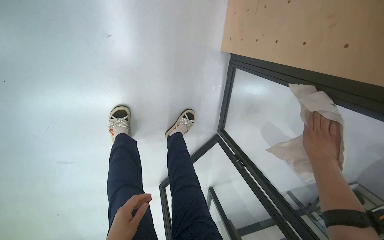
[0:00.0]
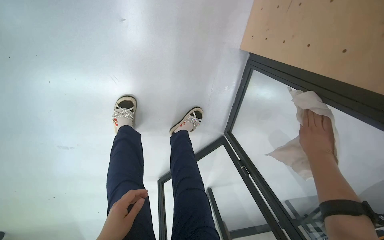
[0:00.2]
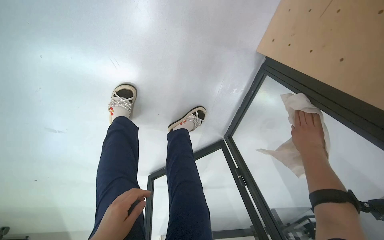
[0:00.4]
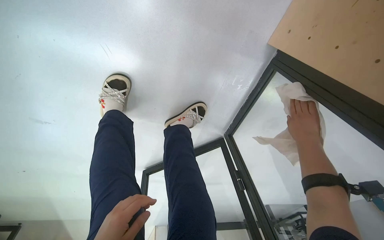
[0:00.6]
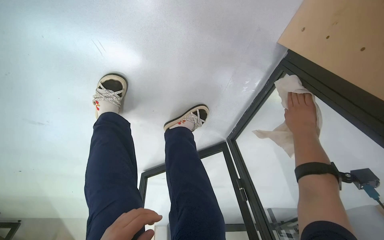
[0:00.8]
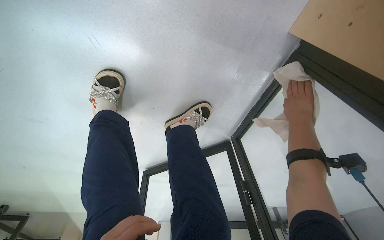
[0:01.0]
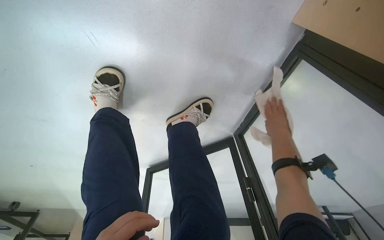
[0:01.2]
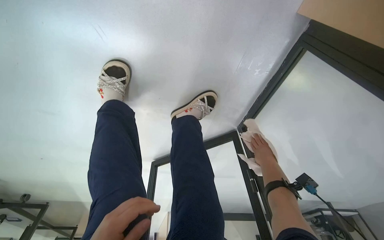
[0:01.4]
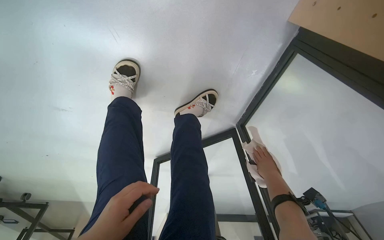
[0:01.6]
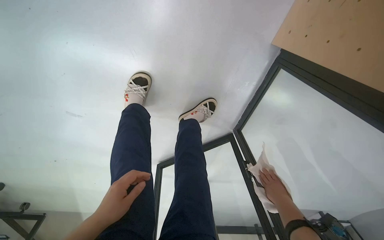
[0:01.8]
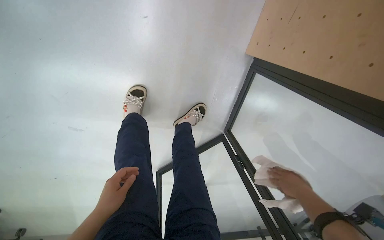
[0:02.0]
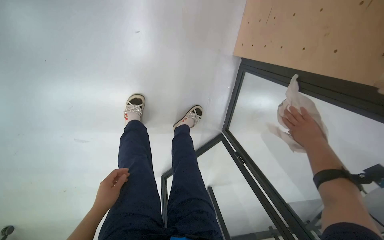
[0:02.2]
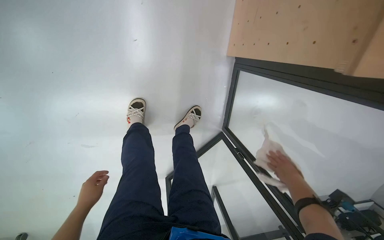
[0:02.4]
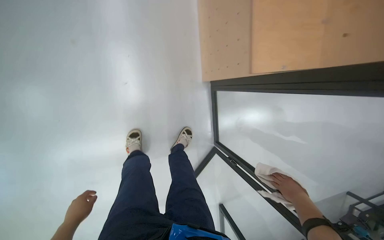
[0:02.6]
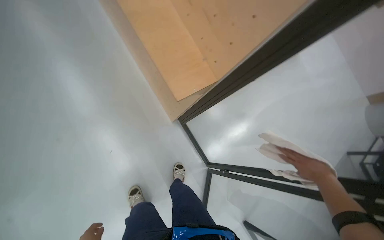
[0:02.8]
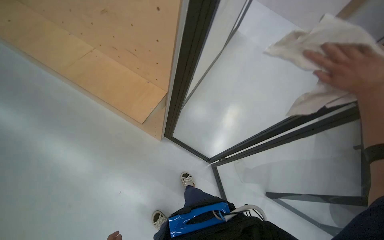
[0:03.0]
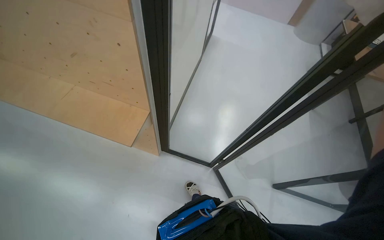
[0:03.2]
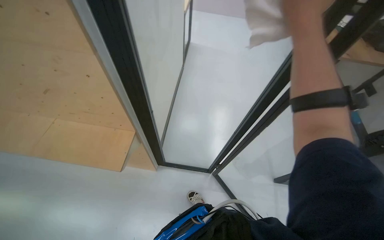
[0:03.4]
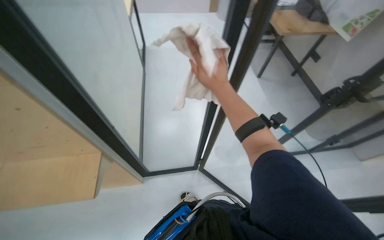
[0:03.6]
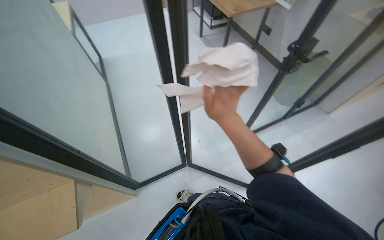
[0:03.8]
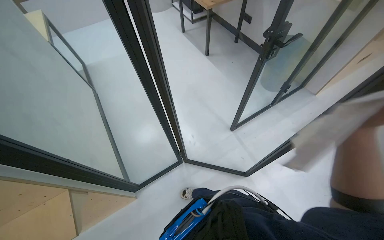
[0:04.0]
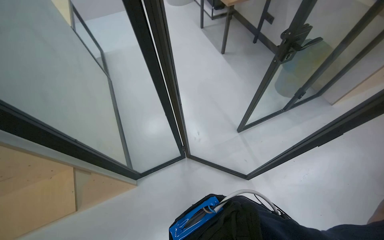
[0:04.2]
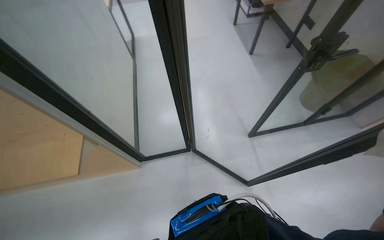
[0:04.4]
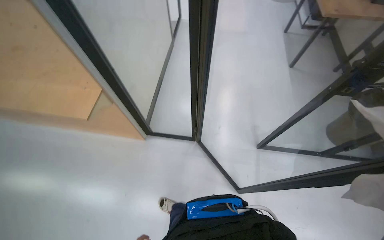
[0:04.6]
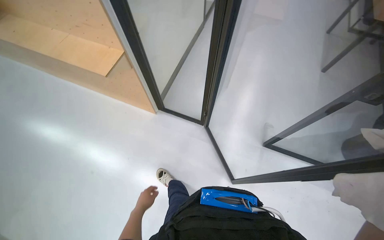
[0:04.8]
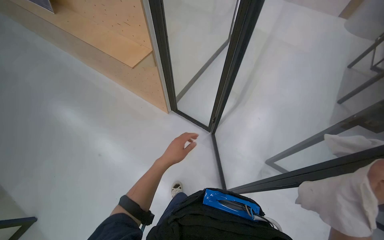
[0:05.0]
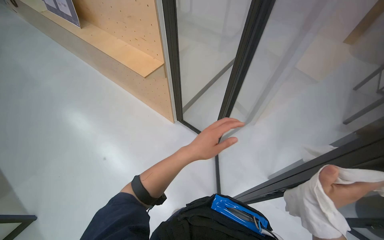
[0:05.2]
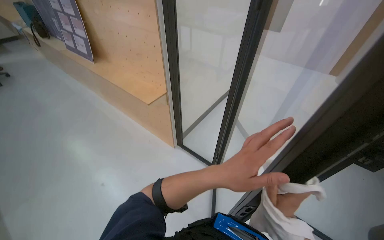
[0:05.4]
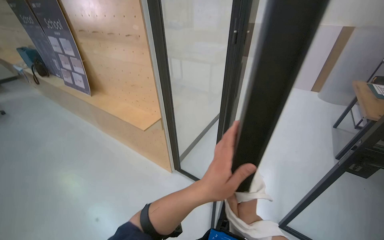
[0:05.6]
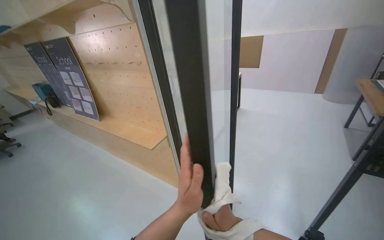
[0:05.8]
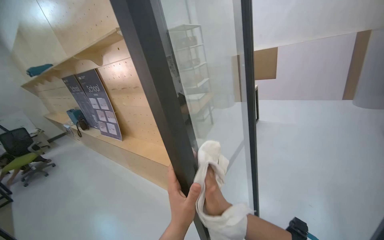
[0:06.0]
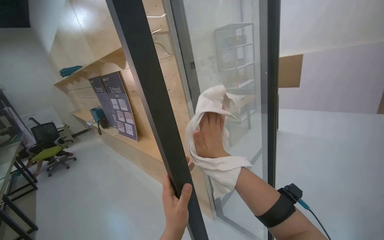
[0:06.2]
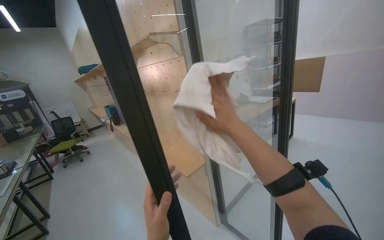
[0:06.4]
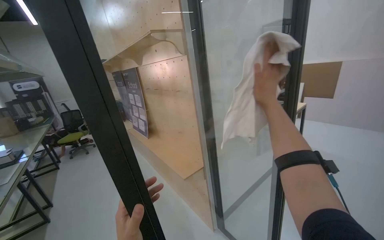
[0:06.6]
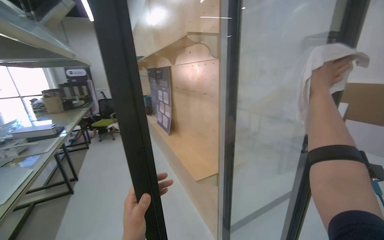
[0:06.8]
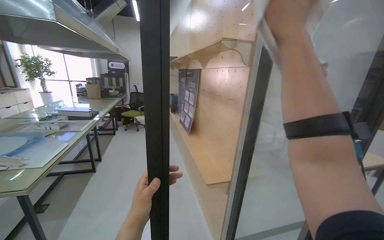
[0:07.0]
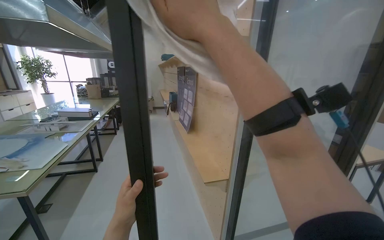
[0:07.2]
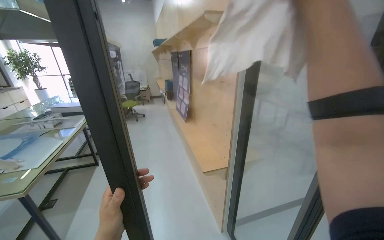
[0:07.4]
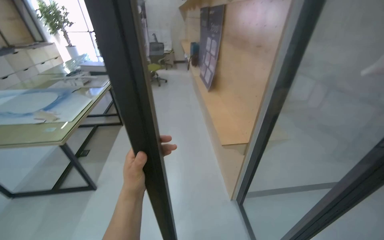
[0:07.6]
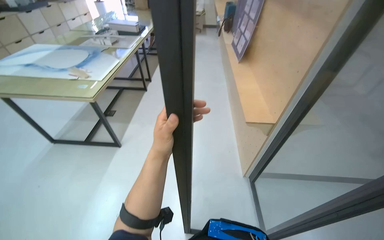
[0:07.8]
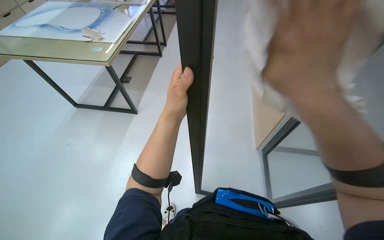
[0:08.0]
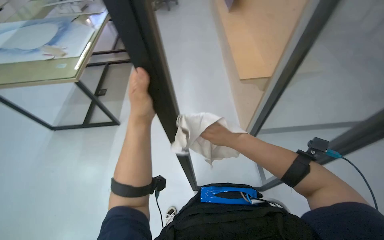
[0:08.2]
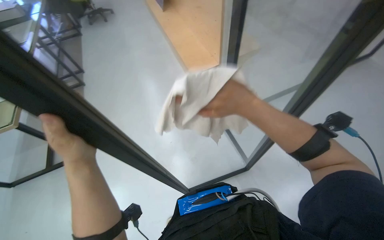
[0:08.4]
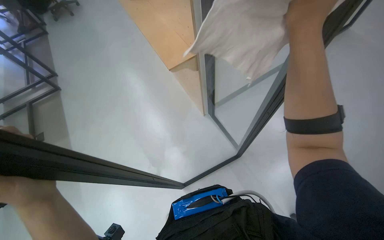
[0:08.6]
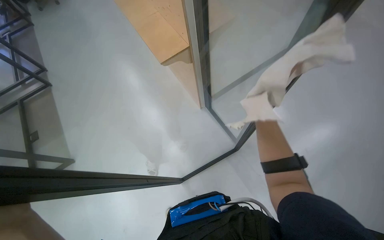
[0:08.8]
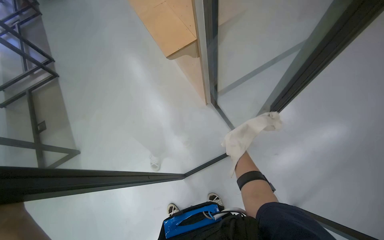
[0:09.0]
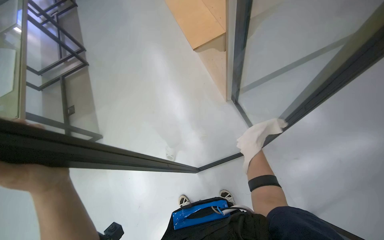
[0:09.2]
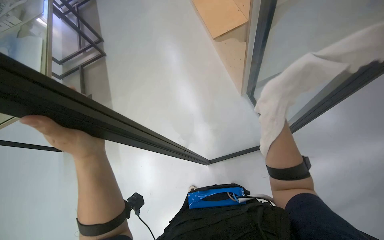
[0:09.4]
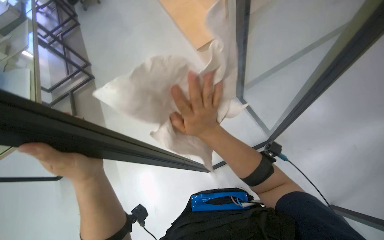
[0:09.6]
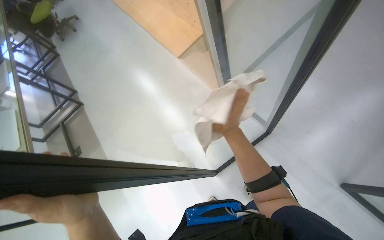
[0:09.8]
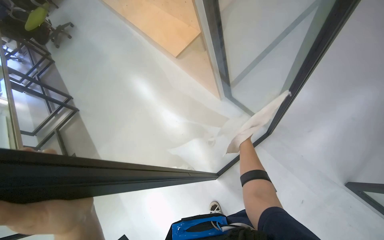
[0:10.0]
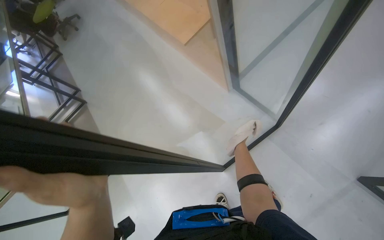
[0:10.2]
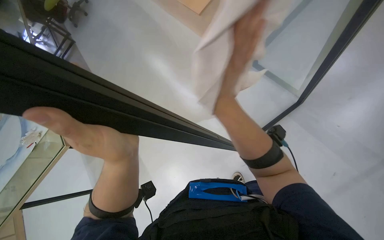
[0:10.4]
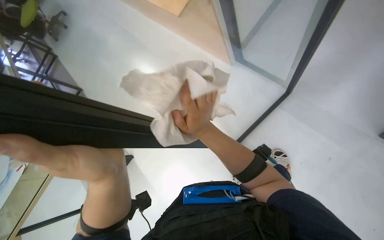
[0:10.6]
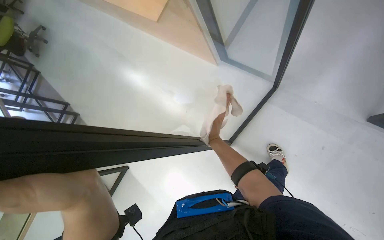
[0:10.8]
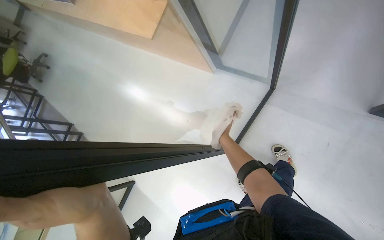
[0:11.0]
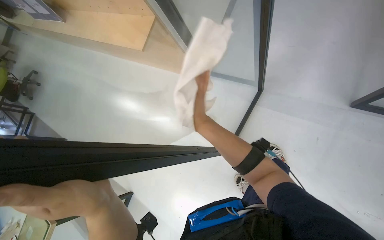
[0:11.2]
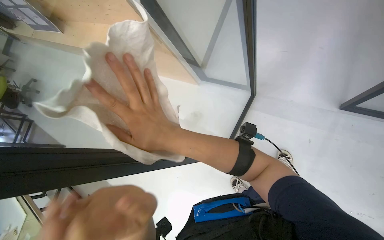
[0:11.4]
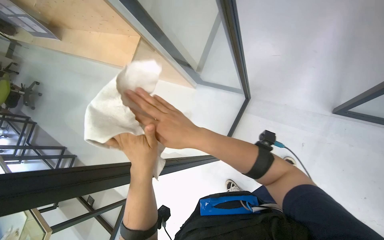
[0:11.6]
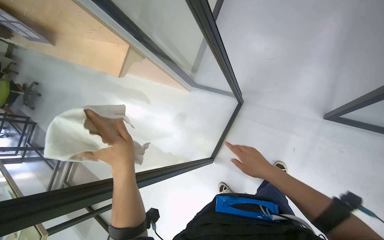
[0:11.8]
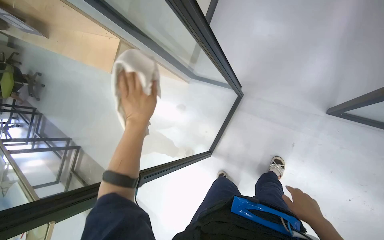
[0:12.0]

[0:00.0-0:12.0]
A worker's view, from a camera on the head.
Job: wiping surfaces.
The whole recording: Wiping glass door and frame. The worker wipes the glass door and its frame with a white cloth.
0:00.0 to 0:01.6: The head turns to the left by approximately 20 degrees. The right hand shifts roughly 30 cm farther from the camera.
0:01.6 to 0:03.0: The camera is carried about 90 cm. The wearer looks roughly 40 degrees further upward. Everything in view rotates some 75 degrees counterclockwise.
0:03.0 to 0:04.4: The head travels some 40 cm. Everything in view rotates roughly 45 degrees counterclockwise.
0:04.4 to 0:06.0: The wearer's head swings about 25 degrees to the left. The camera pitches upward, by some 35 degrees.
0:06.0 to 0:07.6: The head rotates approximately 50 degrees to the left. The wearer looks approximately 15 degrees further downward.
0:07.6 to 0:09.0: The view tilts roughly 30 degrees downward. The scene turns approximately 25 degrees counterclockwise in the picture.
0:10.4 to 0:12.0: The right hand shifts approximately 50 cm to the right and nearer to the camera.

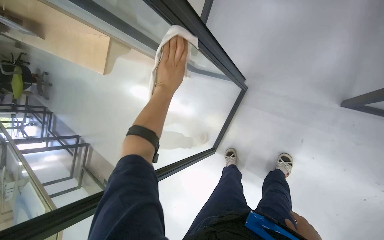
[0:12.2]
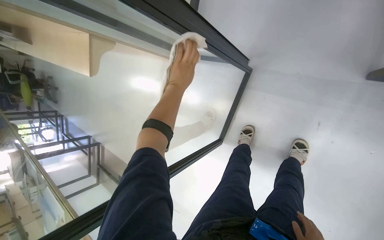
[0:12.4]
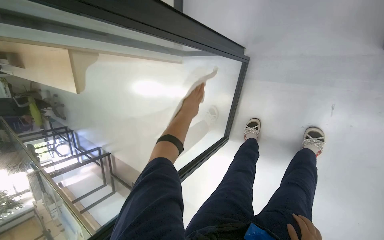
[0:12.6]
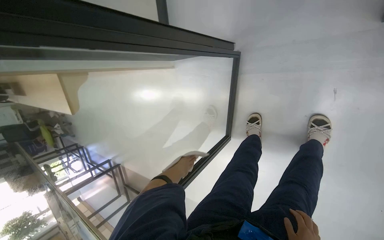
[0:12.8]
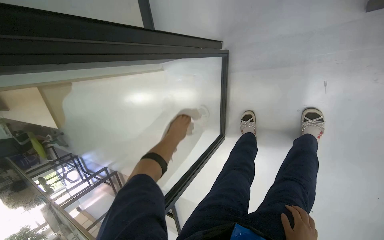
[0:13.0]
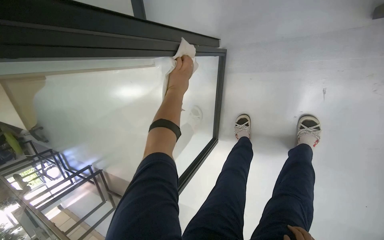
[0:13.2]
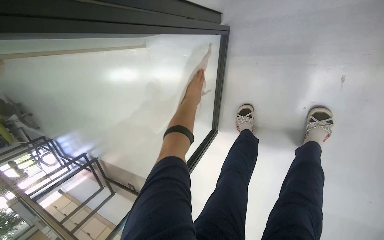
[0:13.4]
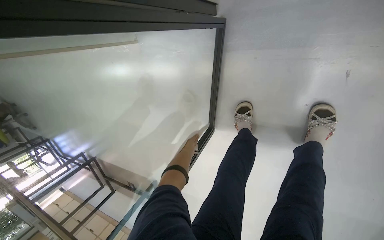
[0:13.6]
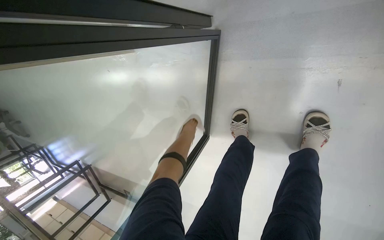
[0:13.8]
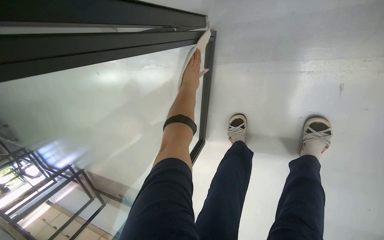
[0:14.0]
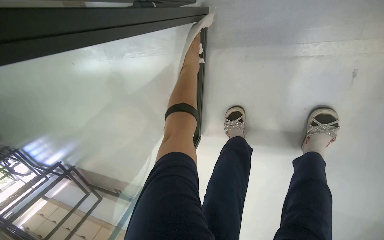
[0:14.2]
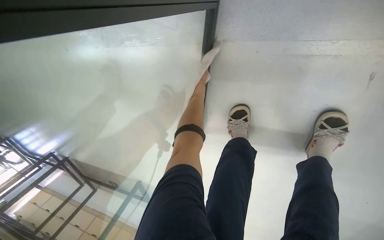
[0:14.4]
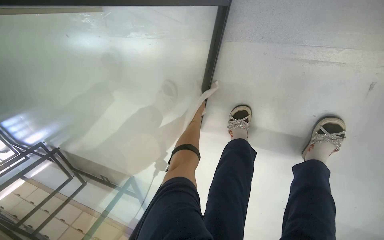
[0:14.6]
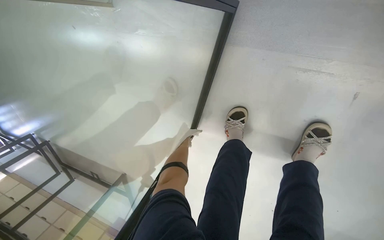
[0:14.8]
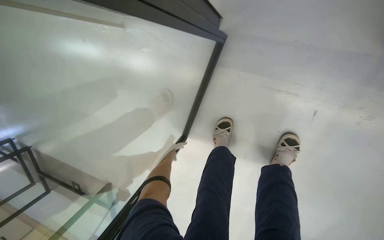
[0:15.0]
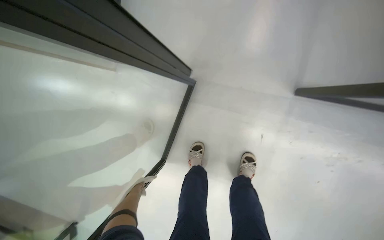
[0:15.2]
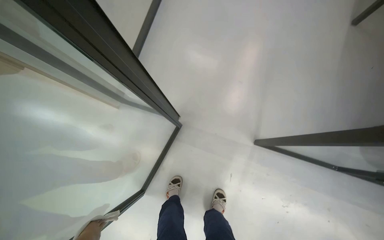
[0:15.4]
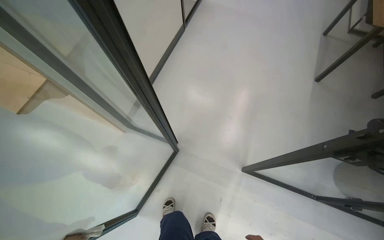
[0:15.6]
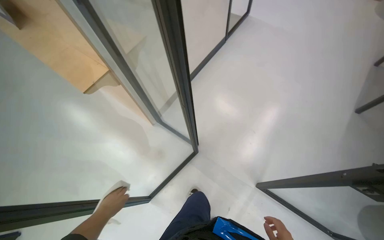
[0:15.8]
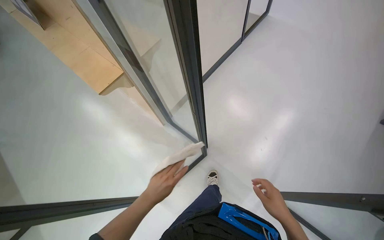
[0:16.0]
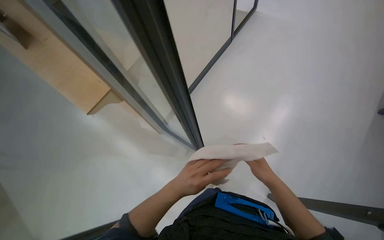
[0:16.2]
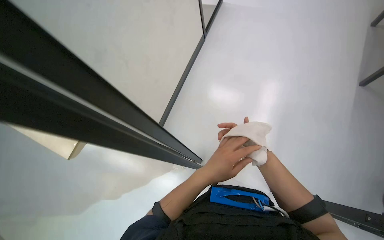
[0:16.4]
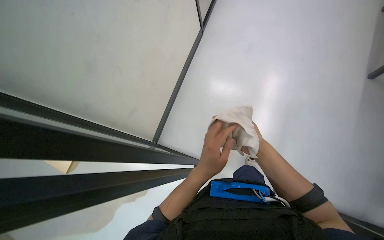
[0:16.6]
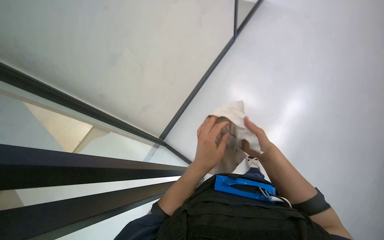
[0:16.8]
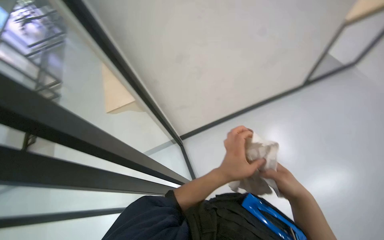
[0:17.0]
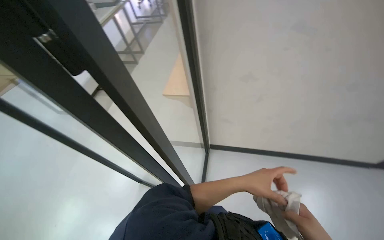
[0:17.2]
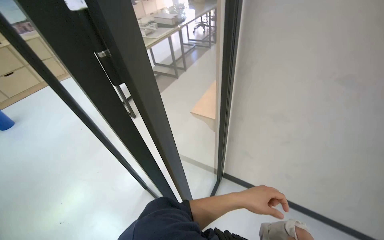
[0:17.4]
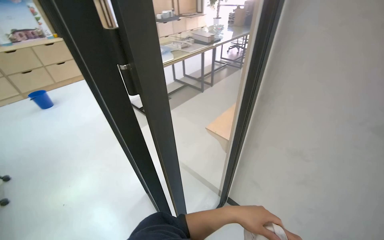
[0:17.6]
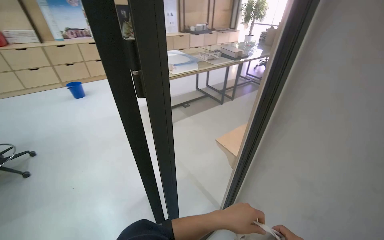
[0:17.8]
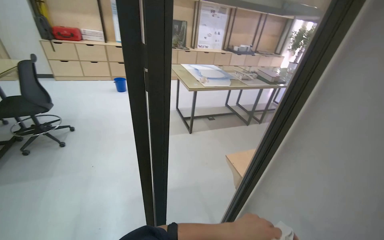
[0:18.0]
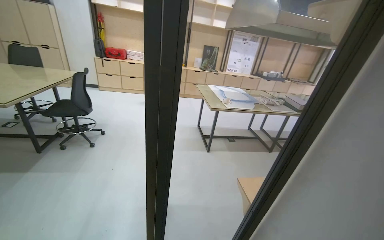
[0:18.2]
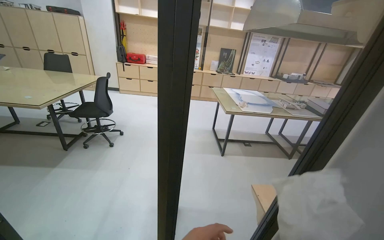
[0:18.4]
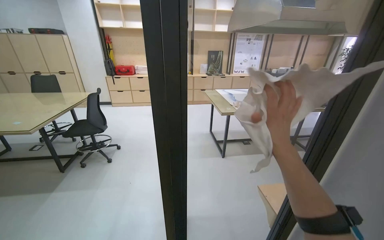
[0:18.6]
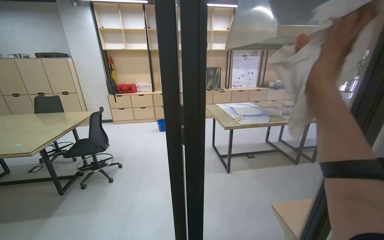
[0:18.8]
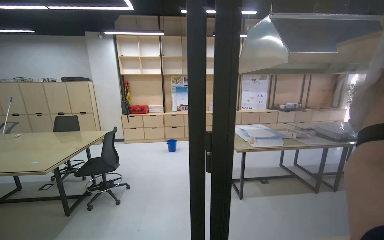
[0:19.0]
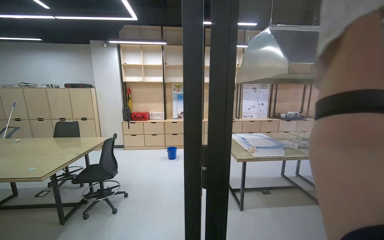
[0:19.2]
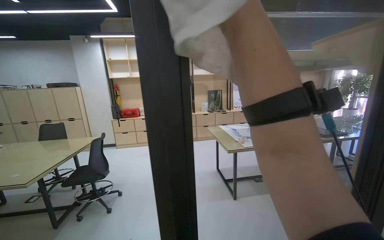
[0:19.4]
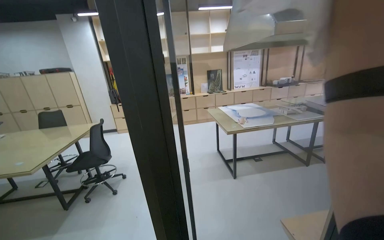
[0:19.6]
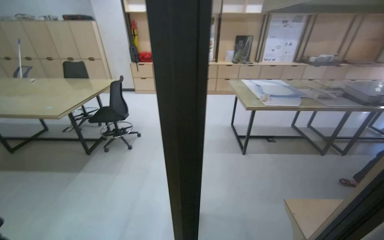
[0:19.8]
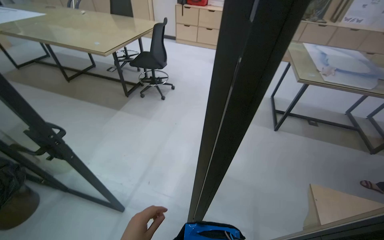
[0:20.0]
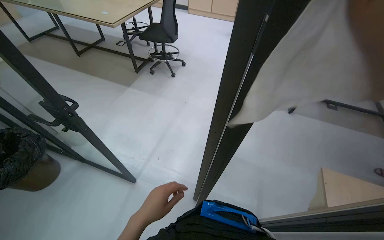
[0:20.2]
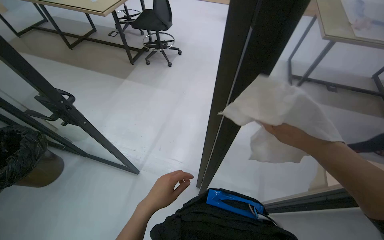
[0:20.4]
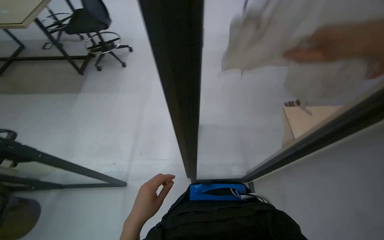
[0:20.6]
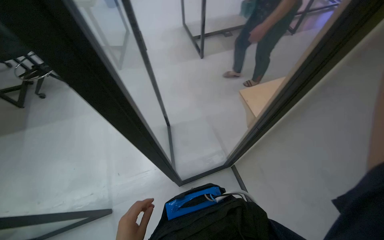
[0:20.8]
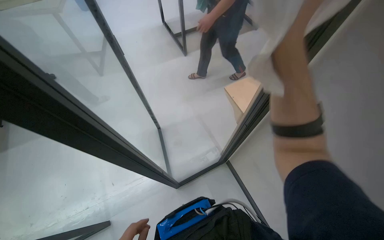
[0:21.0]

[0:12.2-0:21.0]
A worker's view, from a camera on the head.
Job: wiping surfaces.
The whole recording: Wiping glass door and frame. The worker wipes the glass door and its frame with a white cloth.
0:12.2 to 0:13.6: The camera travels some 50 cm. The view tips downward by roughly 15 degrees.
0:13.6 to 0:15.2: The view pans to the right by some 25 degrees. The wearer looks approximately 15 degrees further upward.
0:15.2 to 0:16.6: The wearer looks roughly 35 degrees further upward.
0:18.0 to 0:19.6: The camera sweeps to the left, by roughly 15 degrees. The wearer looks some 15 degrees further upward.
0:19.6 to 0:21.0: The view tilts about 45 degrees downward.
